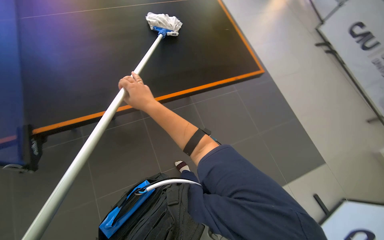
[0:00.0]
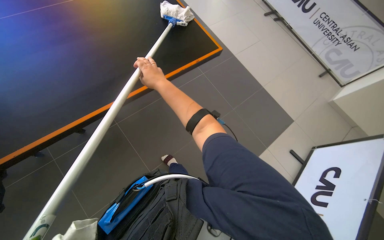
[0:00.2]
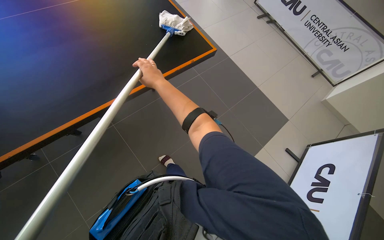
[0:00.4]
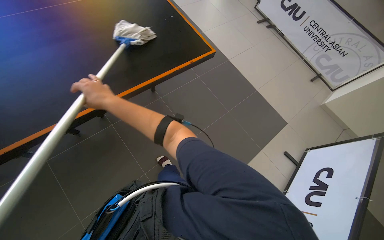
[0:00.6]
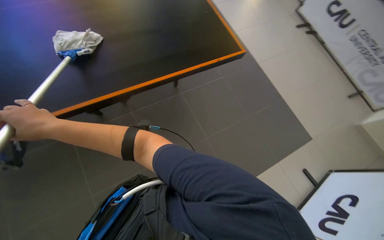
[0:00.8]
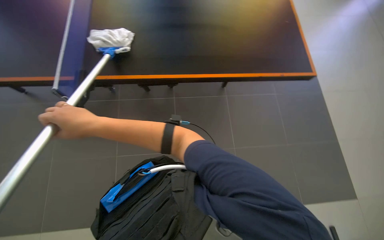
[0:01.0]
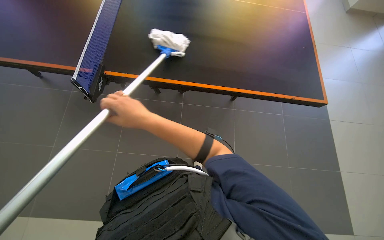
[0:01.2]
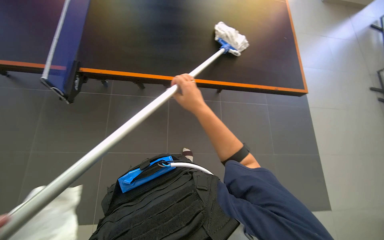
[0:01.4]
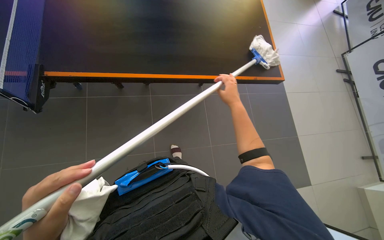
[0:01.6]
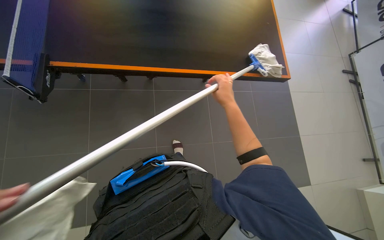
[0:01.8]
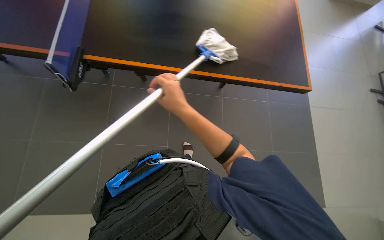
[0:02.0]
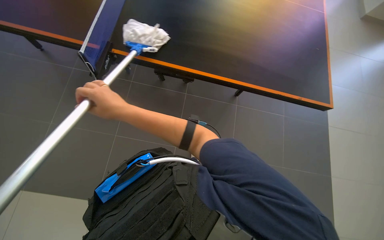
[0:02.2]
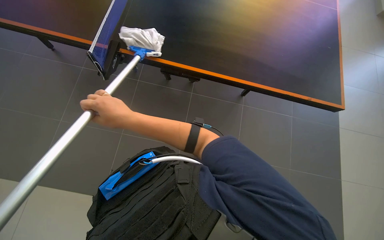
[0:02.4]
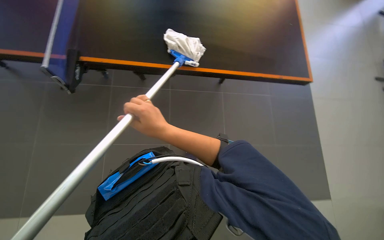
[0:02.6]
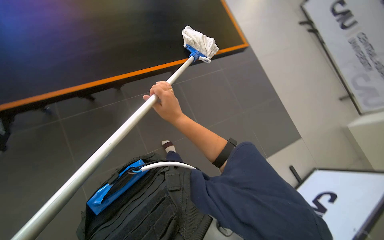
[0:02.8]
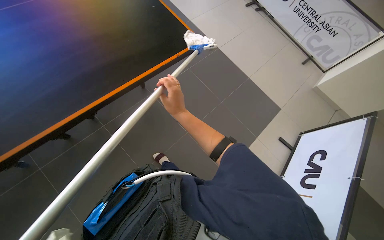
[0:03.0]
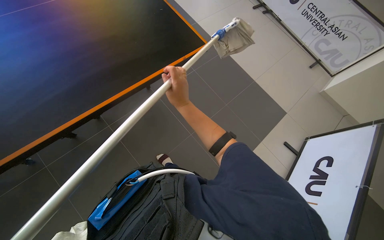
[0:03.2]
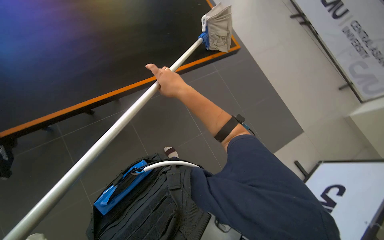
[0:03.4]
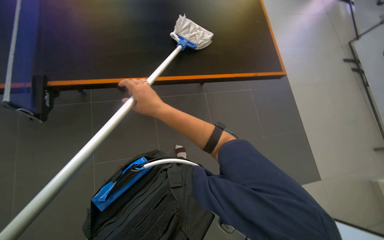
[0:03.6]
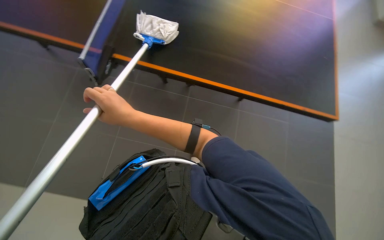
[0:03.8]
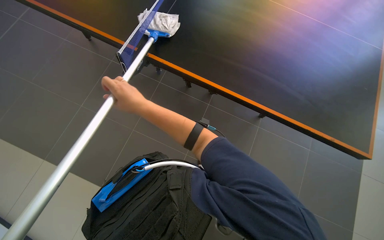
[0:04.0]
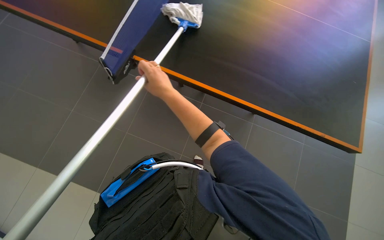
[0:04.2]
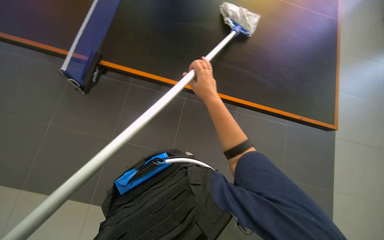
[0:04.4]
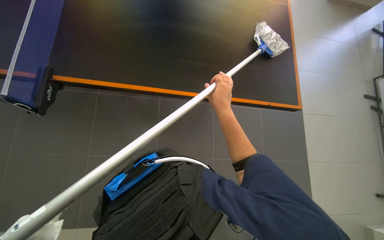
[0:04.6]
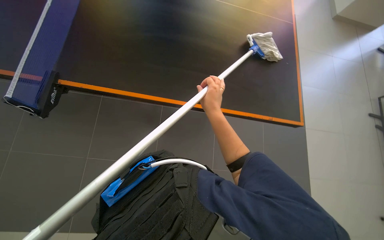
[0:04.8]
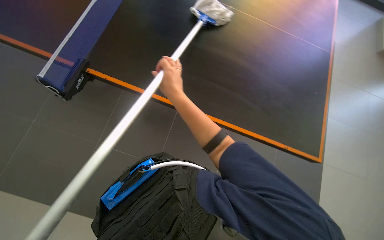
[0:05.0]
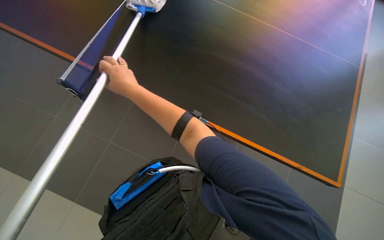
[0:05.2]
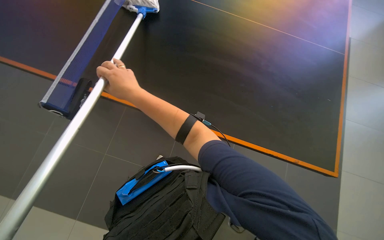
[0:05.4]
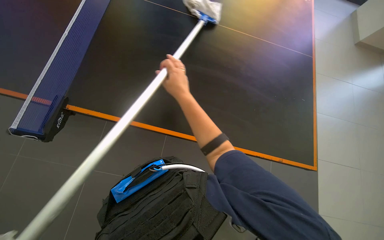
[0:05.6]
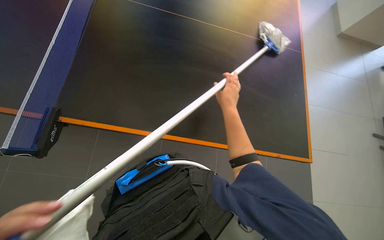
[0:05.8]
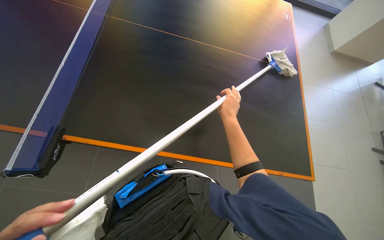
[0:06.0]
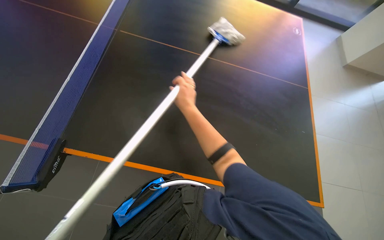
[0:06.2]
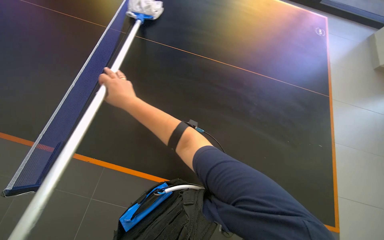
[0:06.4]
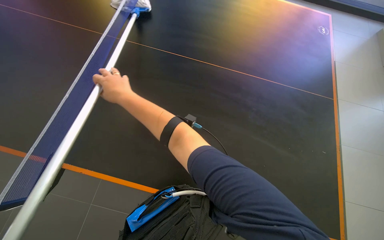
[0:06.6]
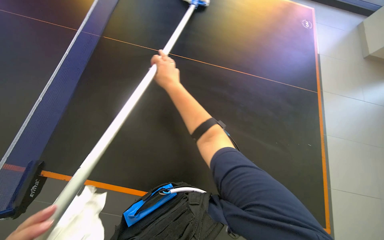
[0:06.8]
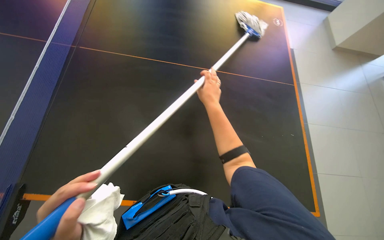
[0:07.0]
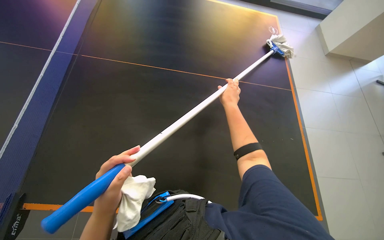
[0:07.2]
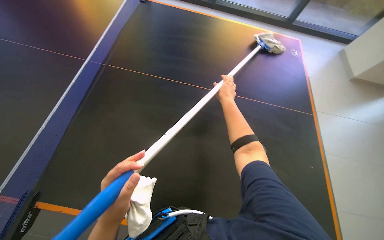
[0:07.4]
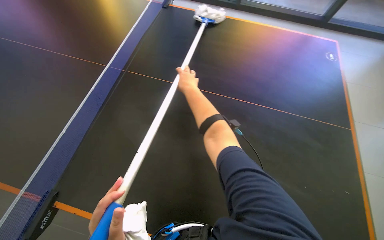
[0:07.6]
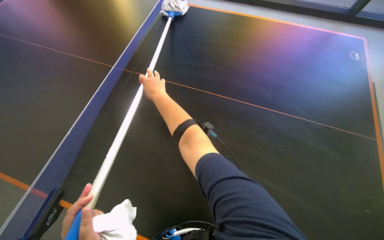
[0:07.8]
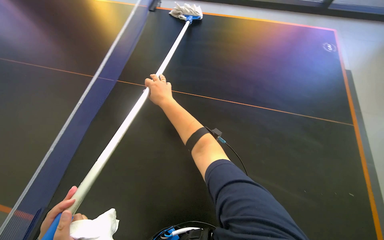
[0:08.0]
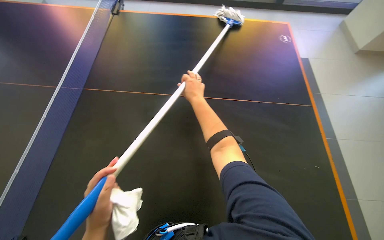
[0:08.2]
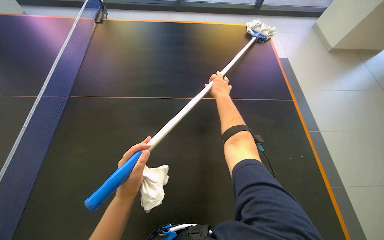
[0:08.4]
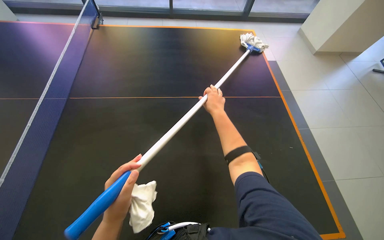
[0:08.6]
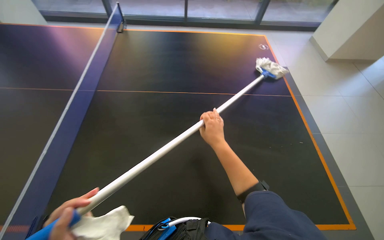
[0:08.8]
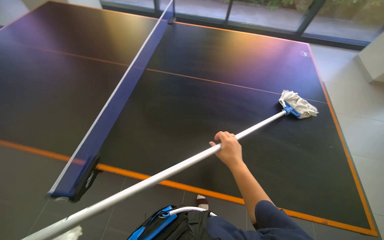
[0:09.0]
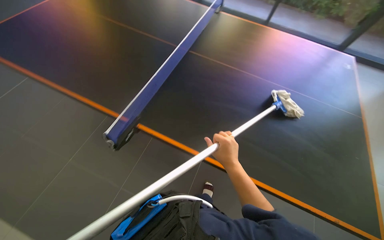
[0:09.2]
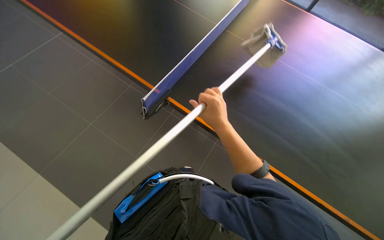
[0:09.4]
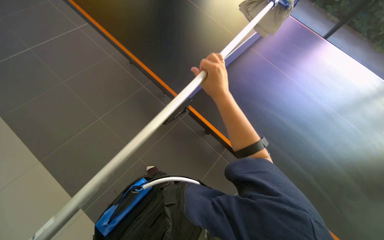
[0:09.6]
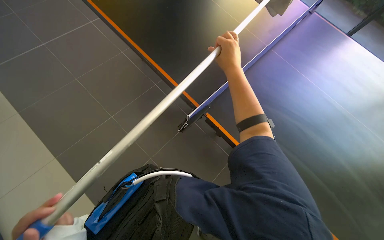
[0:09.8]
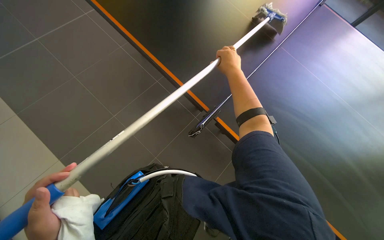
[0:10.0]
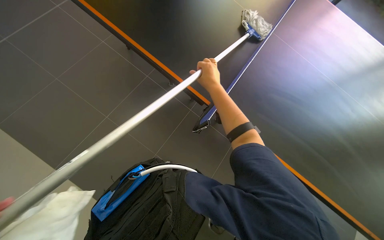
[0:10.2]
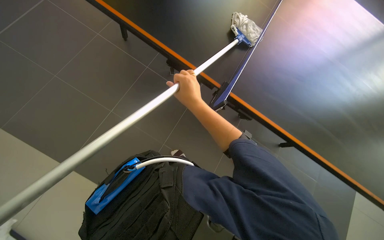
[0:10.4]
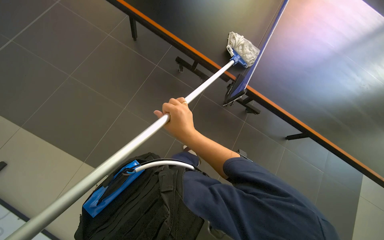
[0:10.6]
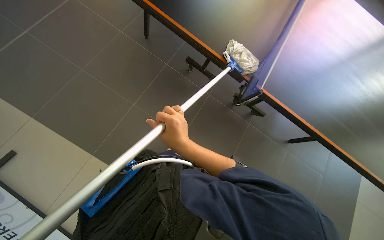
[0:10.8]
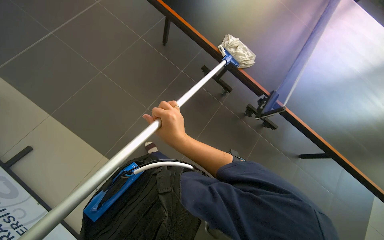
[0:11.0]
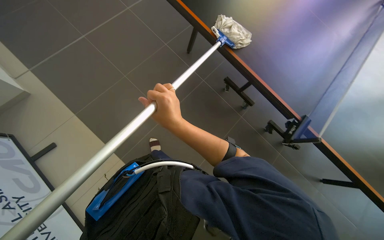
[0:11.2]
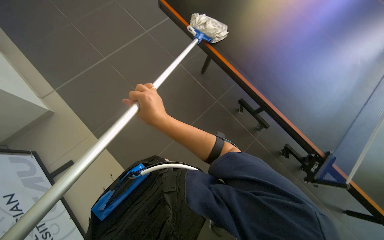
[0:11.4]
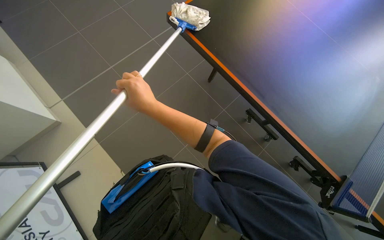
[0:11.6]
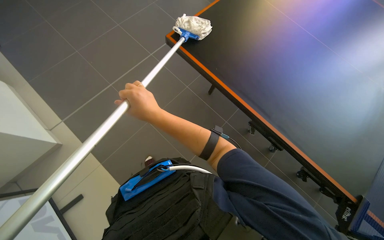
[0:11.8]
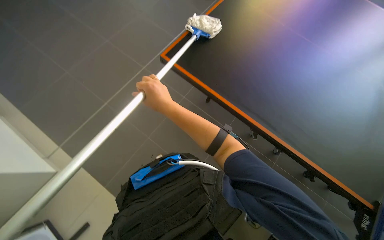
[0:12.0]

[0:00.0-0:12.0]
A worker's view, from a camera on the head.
Job: wiping surfaces.
The whole recording: Cleaning table surface with mop. The worker cleans the table surface using a mop.
0:00.0 to 0:01.6: The right hand moves to the right and farther from the camera, approximately 25 cm.
0:01.6 to 0:03.0: The right hand goes approximately 30 cm to the left.
0:03.0 to 0:04.4: The wearer looks approximately 45 degrees further to the left.
0:04.4 to 0:06.0: The wearer looks roughly 20 degrees further upward. The right hand reaches approximately 25 cm to the left, then returns.
0:06.0 to 0:07.6: The right hand goes left and right, roughly 35 cm each way, reversing 2 times.
0:07.6 to 0:09.0: The right hand goes about 30 cm down the picture.
0:09.0 to 0:10.4: The view tips downward by some 35 degrees.
0:10.4 to 0:12.0: The right hand heads to the left, covering about 10 cm.

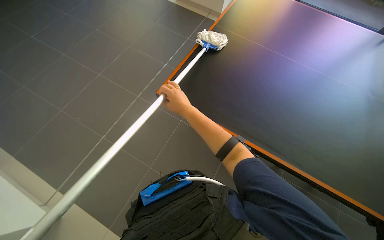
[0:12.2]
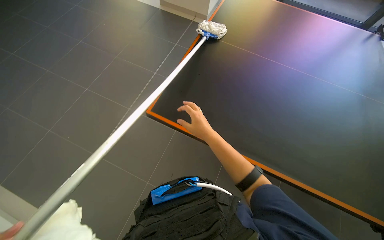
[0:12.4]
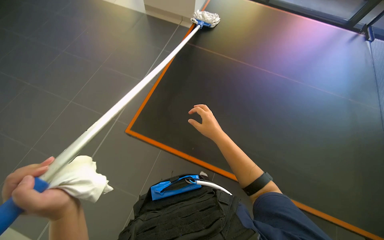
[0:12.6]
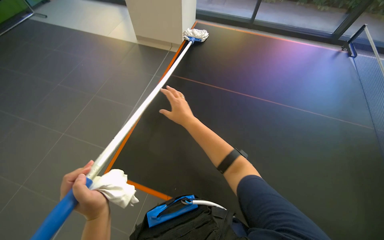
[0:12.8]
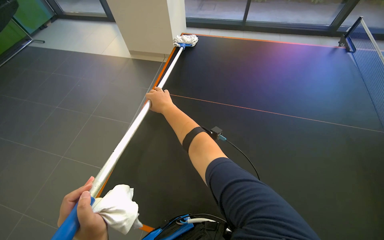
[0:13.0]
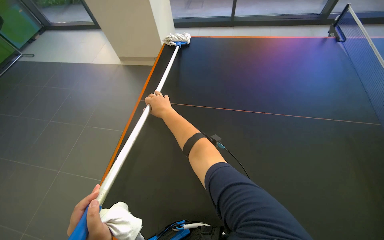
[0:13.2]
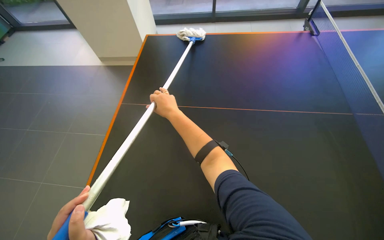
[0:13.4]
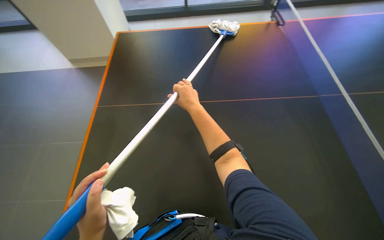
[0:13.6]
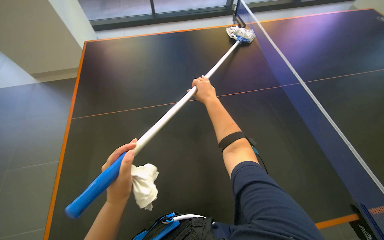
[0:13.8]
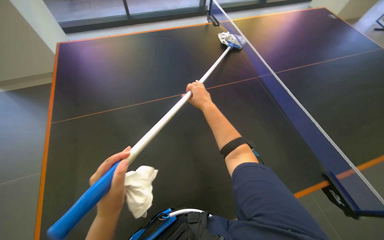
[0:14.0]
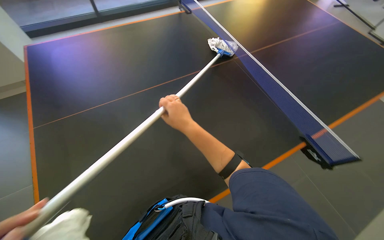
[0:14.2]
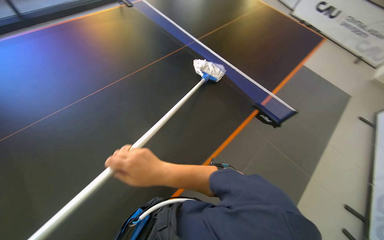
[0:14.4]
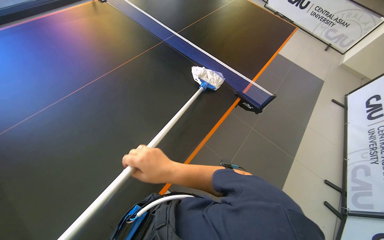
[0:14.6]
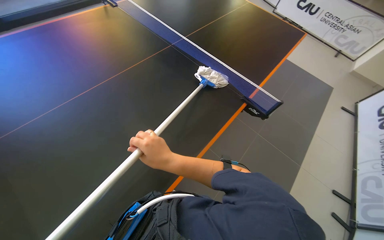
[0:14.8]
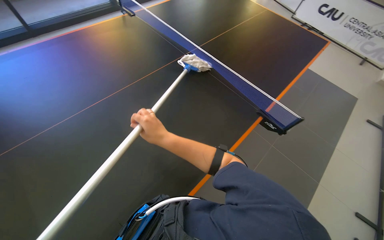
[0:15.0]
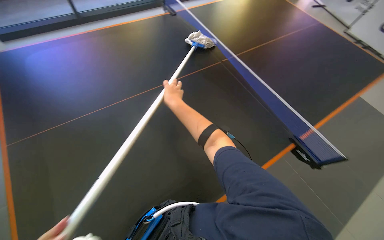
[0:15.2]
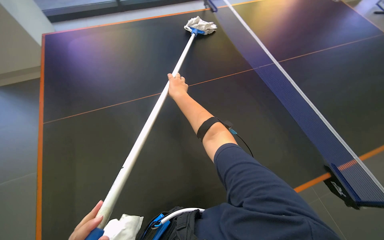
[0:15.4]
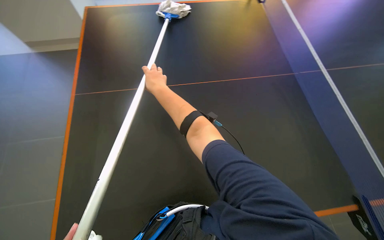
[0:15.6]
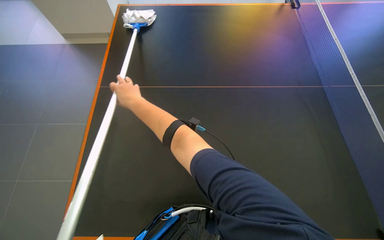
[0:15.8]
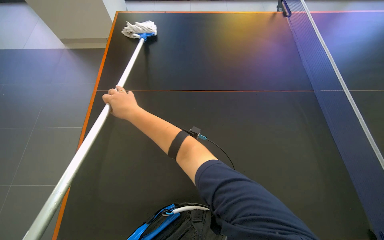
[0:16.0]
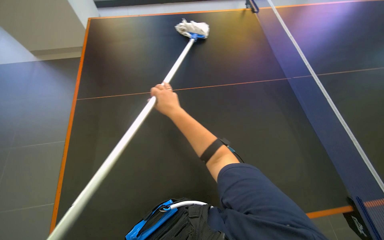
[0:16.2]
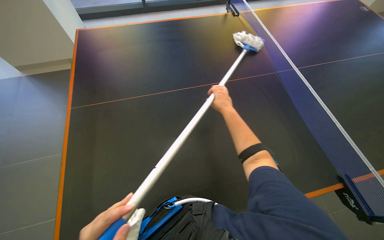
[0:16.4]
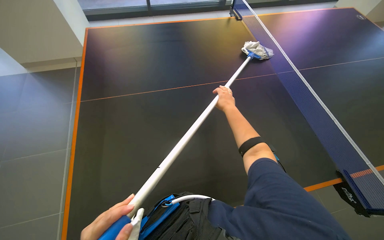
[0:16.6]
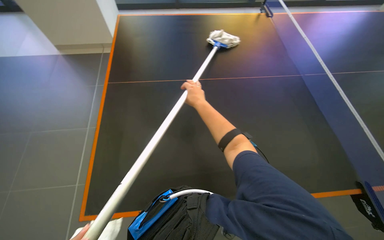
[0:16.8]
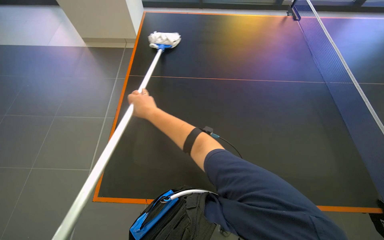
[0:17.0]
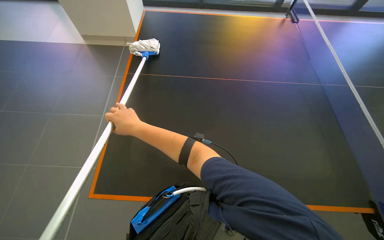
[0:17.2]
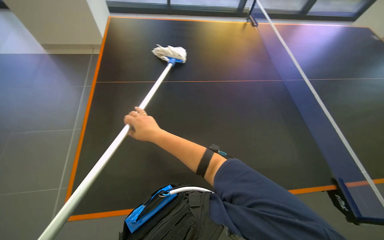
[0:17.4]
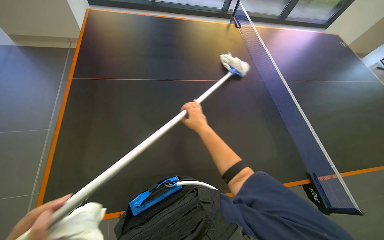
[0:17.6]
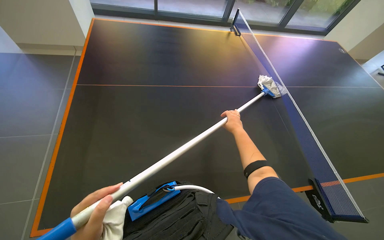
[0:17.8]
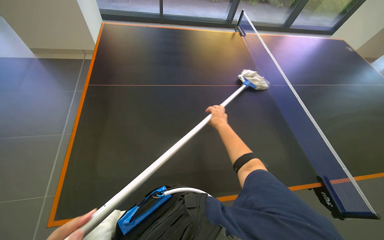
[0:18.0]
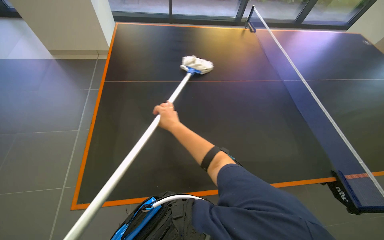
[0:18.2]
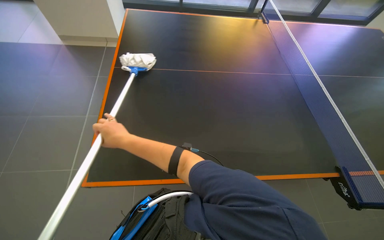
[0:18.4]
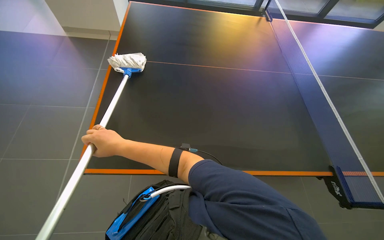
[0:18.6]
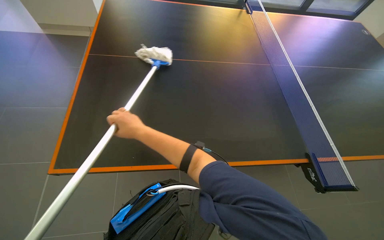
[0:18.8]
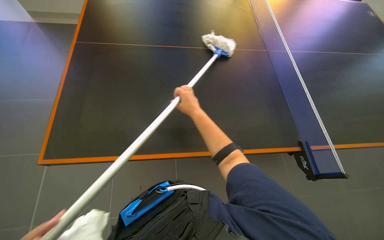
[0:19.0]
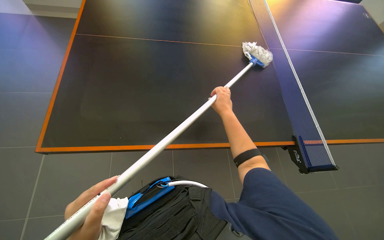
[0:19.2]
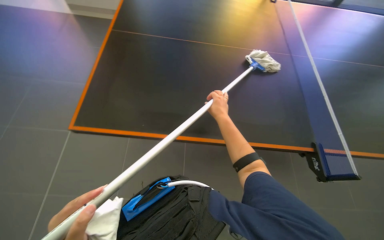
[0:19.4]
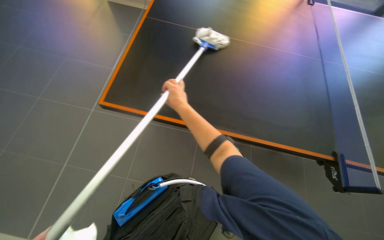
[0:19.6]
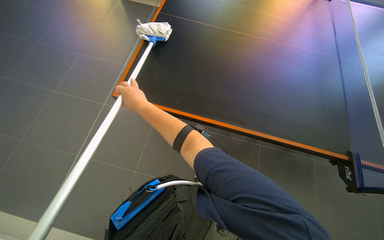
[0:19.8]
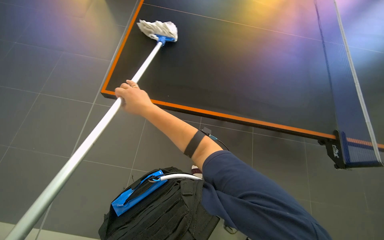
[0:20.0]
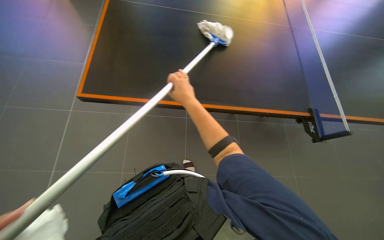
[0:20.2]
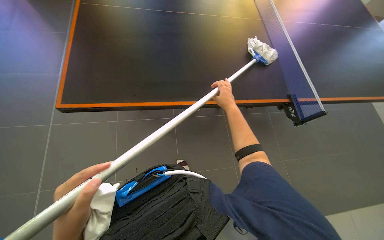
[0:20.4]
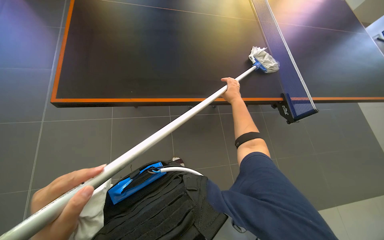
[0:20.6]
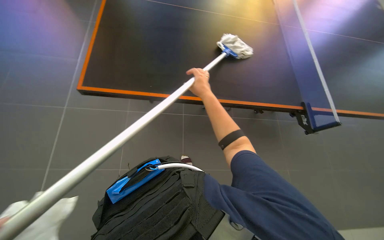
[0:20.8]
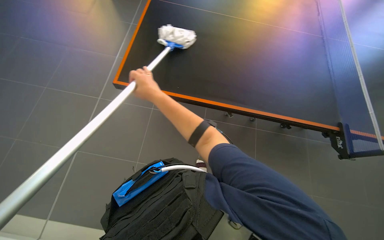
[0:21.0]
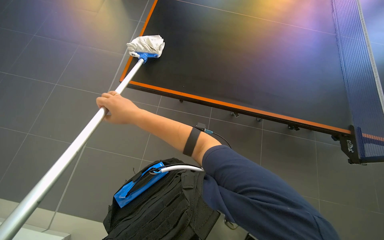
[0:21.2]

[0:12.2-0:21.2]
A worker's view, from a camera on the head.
Job: wiping surfaces.
The whole recording: Cleaning table surface with mop. The worker cleans the table surface using a mop.
0:12.2 to 0:13.8: The right hand shifts about 25 cm to the right.
0:16.6 to 0:18.2: The right hand swings left and right, some 35 cm each way, with 2 reversals.
0:18.2 to 0:19.8: The right hand swings left and right, about 35 cm each way, with 2 reversals.
0:19.8 to 0:21.2: The head turns to the right by about 40 degrees. The right hand moves about 40 cm to the right and comes back.
